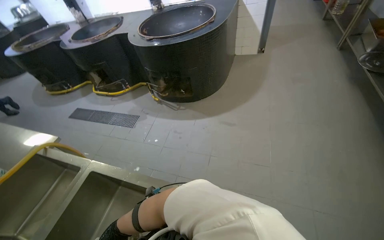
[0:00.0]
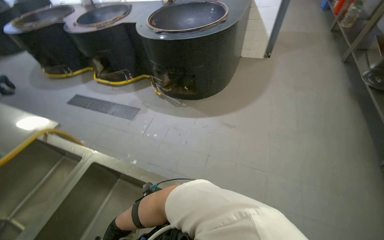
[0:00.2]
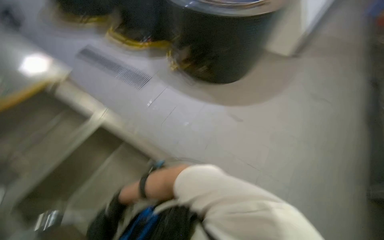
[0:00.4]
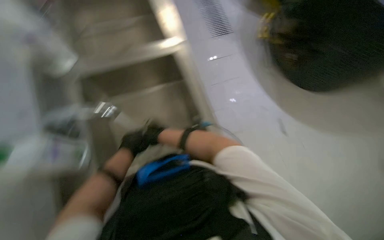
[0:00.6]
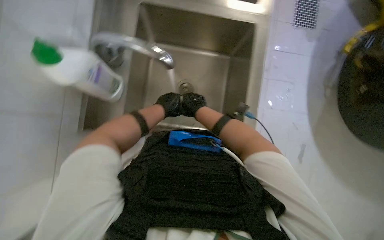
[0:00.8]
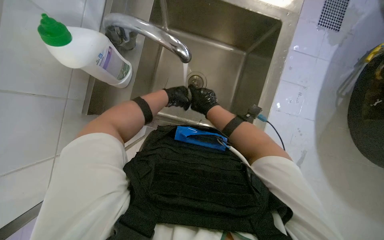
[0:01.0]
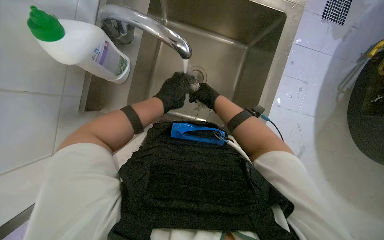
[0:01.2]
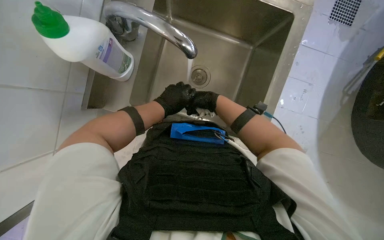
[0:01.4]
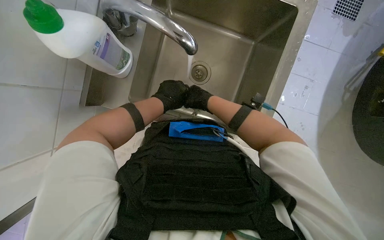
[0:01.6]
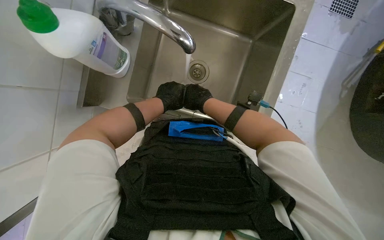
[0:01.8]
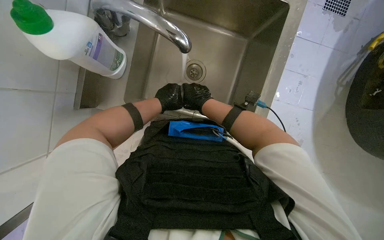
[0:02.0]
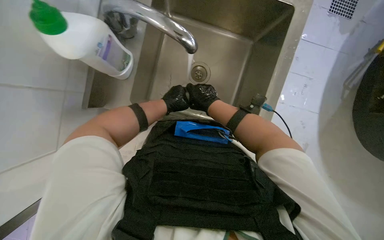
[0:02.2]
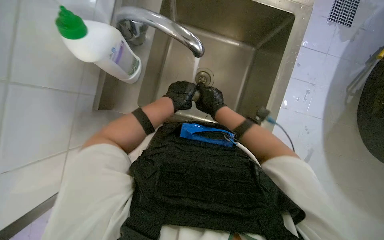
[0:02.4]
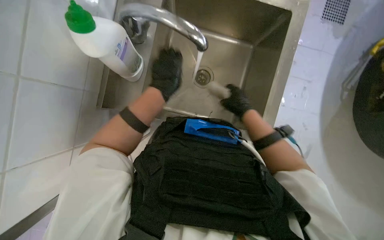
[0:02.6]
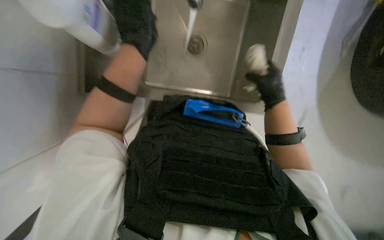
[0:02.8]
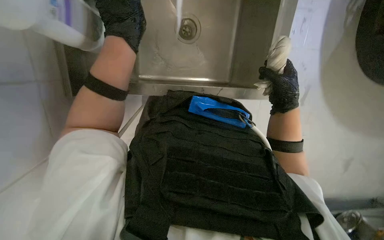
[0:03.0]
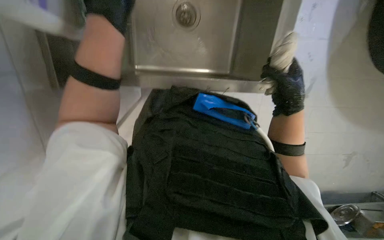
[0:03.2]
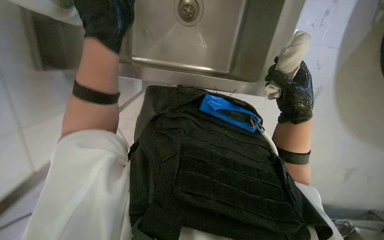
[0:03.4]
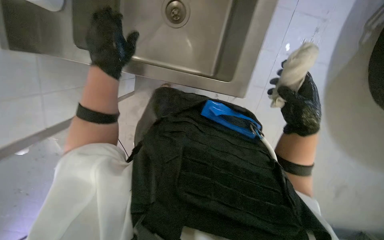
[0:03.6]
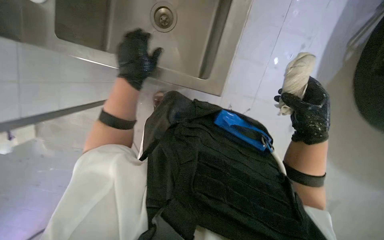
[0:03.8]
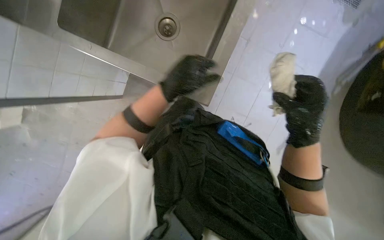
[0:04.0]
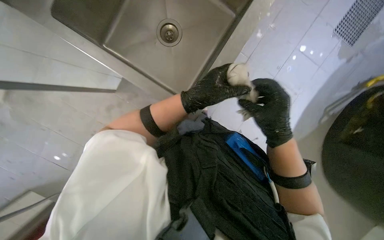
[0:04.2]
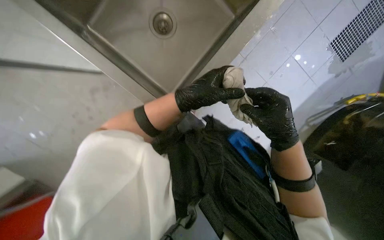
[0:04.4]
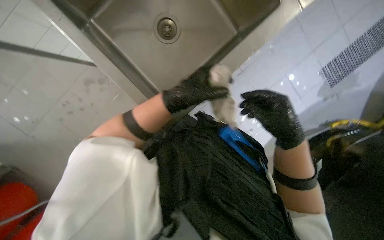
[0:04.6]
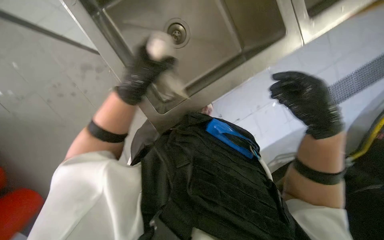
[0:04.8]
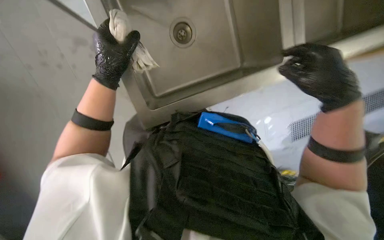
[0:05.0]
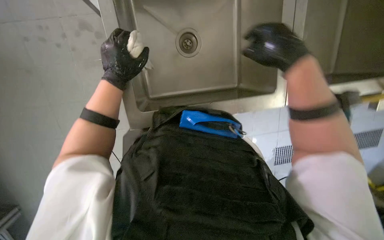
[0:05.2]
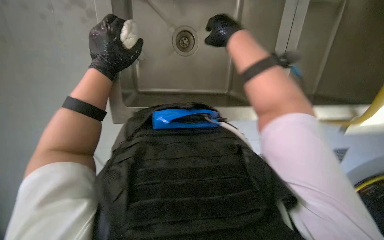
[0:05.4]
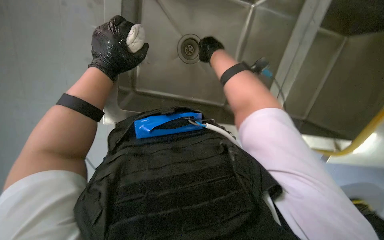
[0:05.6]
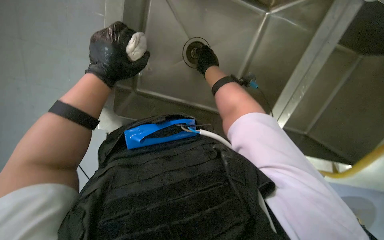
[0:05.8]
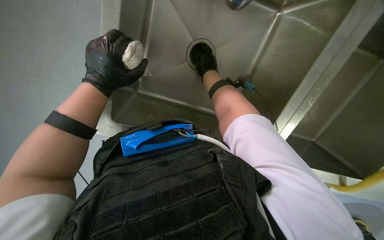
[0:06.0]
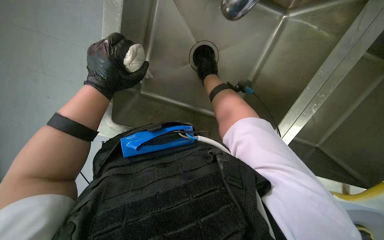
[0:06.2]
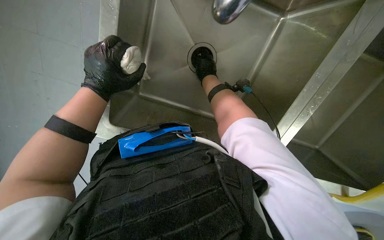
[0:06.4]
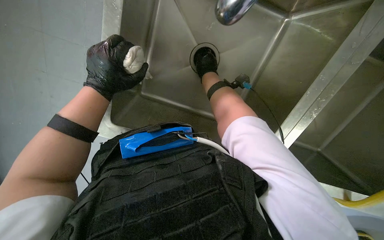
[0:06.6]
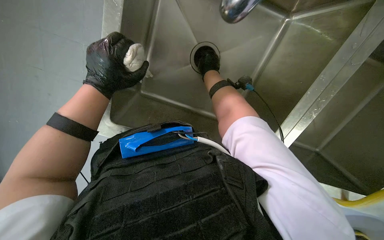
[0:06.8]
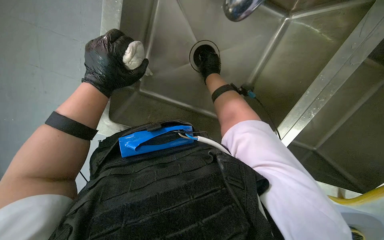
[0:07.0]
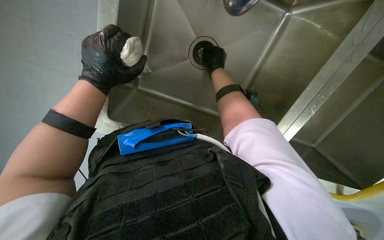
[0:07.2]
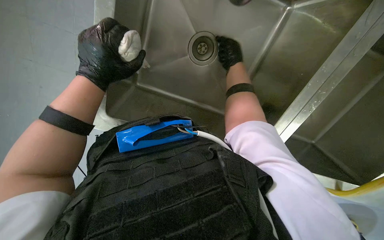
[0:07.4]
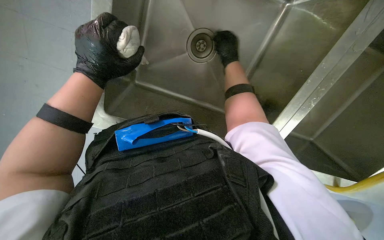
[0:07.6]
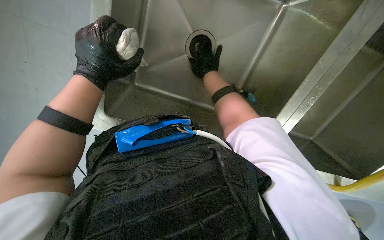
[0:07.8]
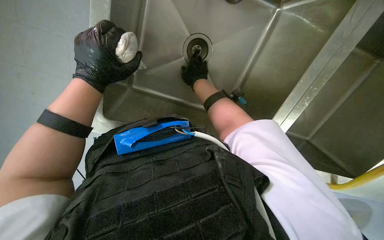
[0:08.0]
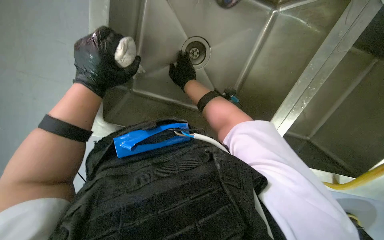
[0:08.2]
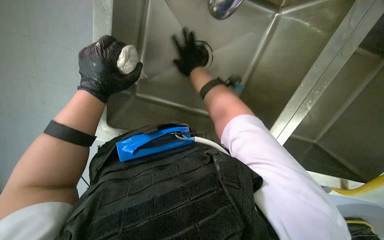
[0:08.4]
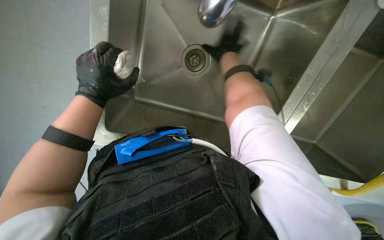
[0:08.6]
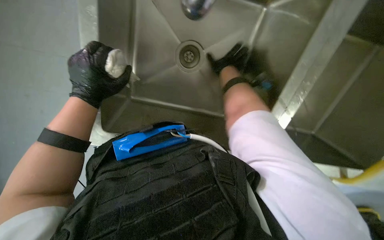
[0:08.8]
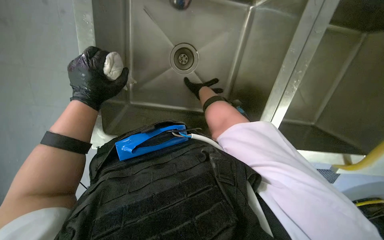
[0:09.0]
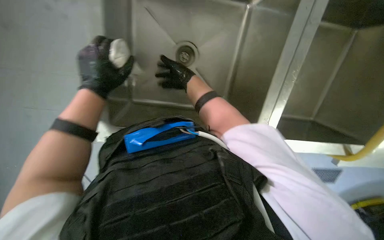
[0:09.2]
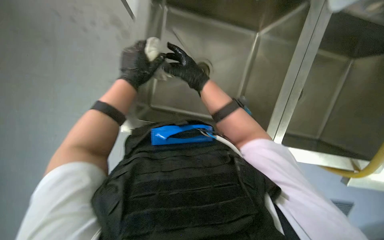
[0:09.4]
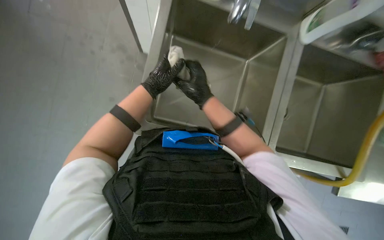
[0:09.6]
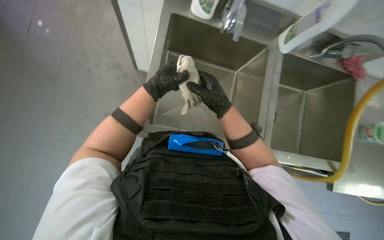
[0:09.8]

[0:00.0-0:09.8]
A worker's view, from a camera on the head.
Job: preparing cleaning supplies.
The whole recording: Washing cleaning cloth. The worker washes a cleaning cloth in the kitchen sink with soap and water.
0:00.0 to 0:01.4: The view tips downward by approximately 20 degrees. Everything in view rotates approximately 50 degrees clockwise.
0:01.4 to 0:02.8: The left hand is displaced nearer to the camera and up the picture by about 20 cm. Meanwhile the right hand heads to the right and nearer to the camera, covering some 15 cm.
0:02.8 to 0:04.2: The right hand travels nearer to the camera and to the left by roughly 20 cm, while the left hand moves down the picture, some 10 cm.
0:04.2 to 0:05.6: The right hand goes about 35 cm up the picture, farther from the camera and to the left. Meanwhile the left hand heads to the left, covering roughly 20 cm.
0:05.6 to 0:07.0: The right hand shifts some 15 cm farther from the camera.
0:08.4 to 0:09.8: The camera pitches upward, by approximately 15 degrees. The left hand is displaced farther from the camera and up the picture by approximately 15 cm; the right hand heads down the picture and to the right, covering some 15 cm.

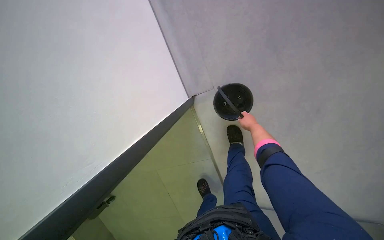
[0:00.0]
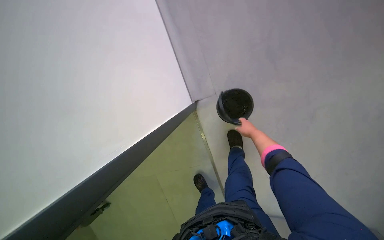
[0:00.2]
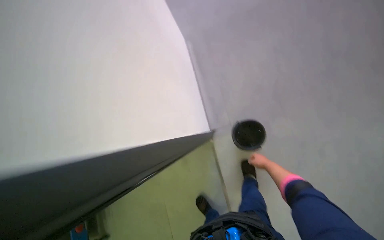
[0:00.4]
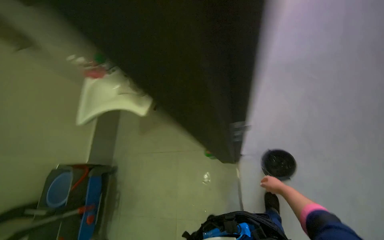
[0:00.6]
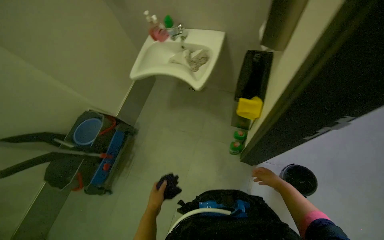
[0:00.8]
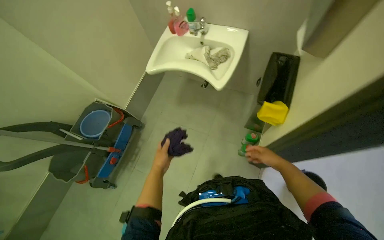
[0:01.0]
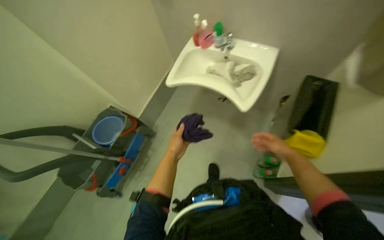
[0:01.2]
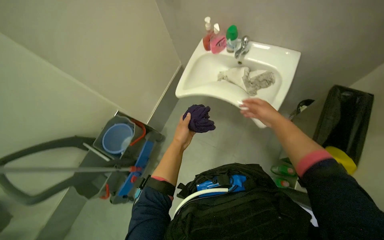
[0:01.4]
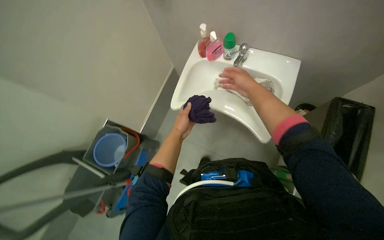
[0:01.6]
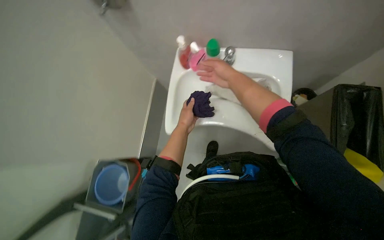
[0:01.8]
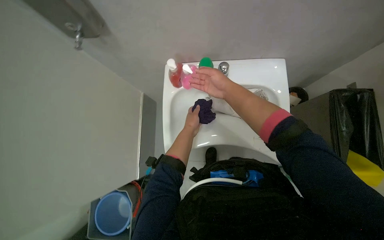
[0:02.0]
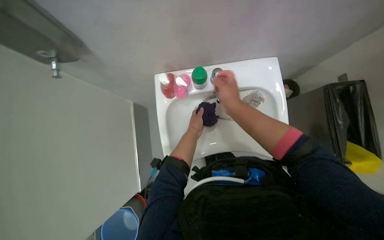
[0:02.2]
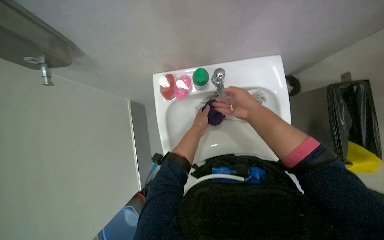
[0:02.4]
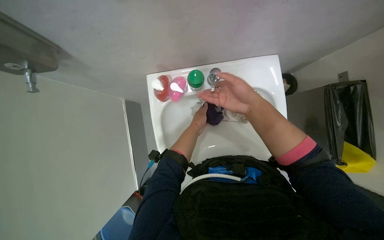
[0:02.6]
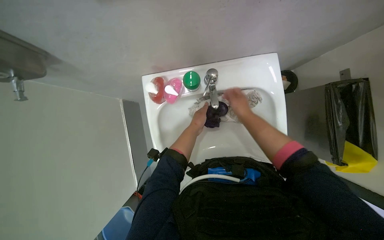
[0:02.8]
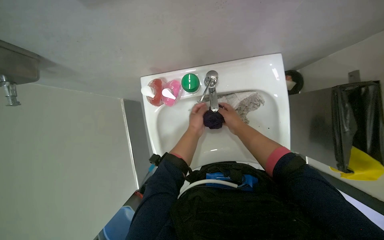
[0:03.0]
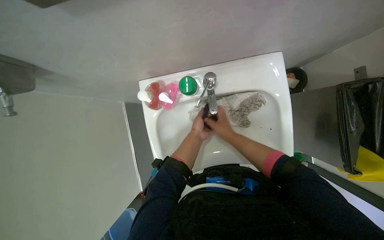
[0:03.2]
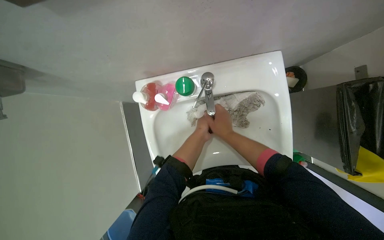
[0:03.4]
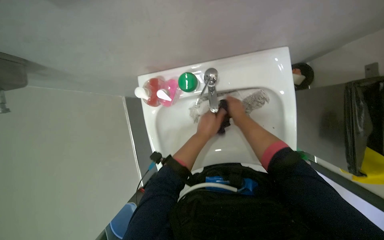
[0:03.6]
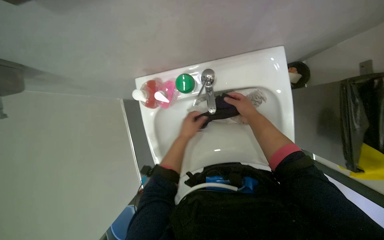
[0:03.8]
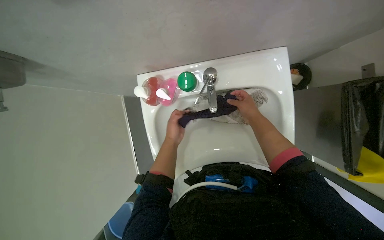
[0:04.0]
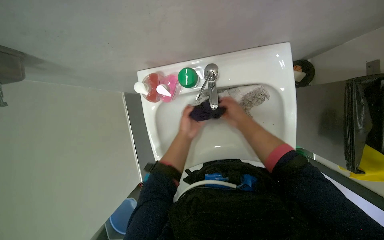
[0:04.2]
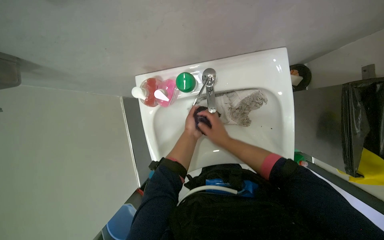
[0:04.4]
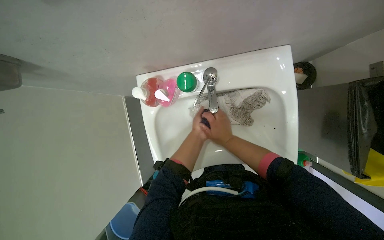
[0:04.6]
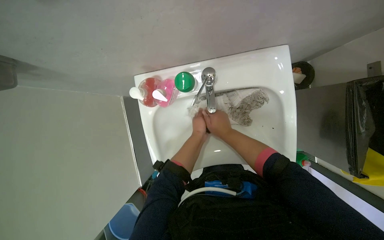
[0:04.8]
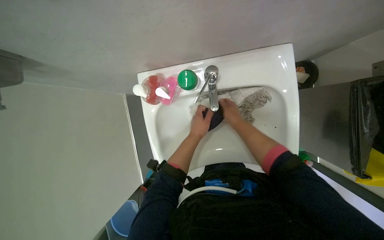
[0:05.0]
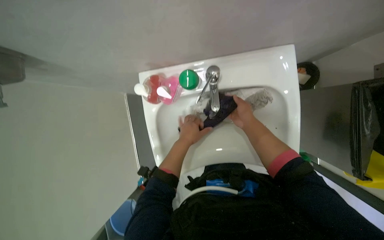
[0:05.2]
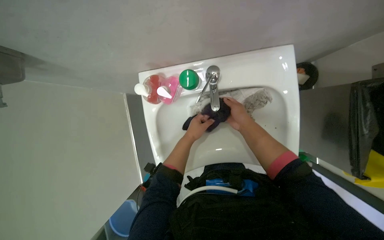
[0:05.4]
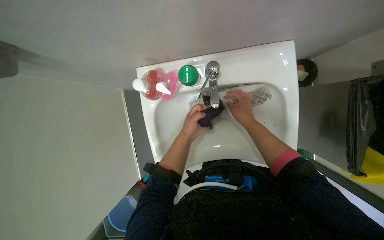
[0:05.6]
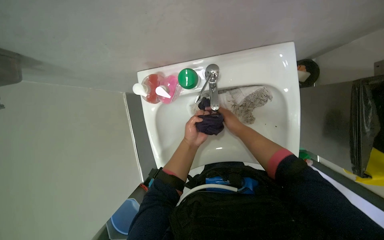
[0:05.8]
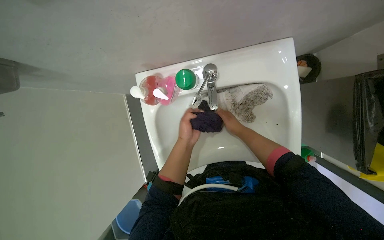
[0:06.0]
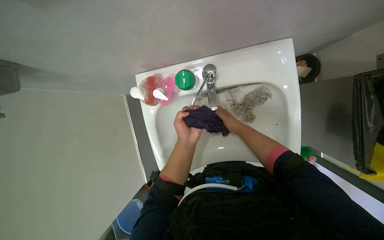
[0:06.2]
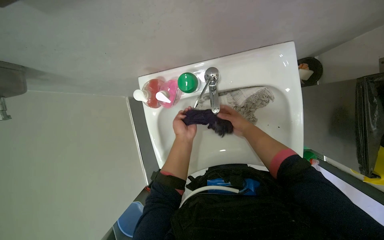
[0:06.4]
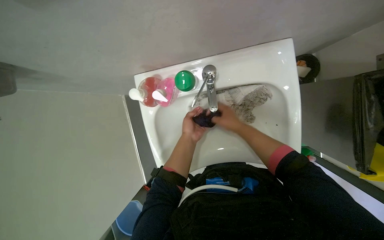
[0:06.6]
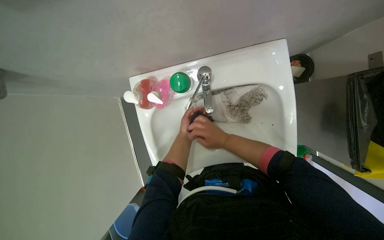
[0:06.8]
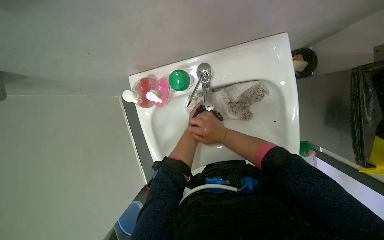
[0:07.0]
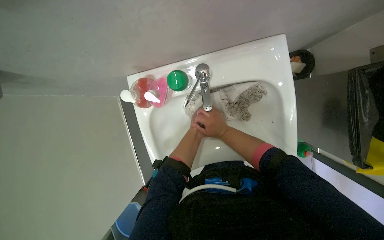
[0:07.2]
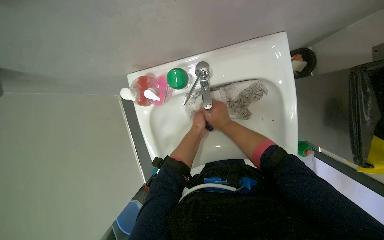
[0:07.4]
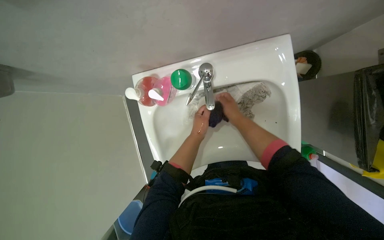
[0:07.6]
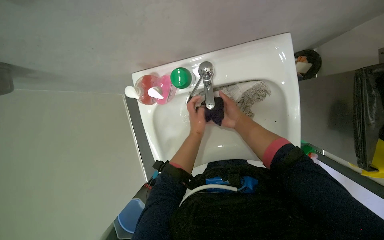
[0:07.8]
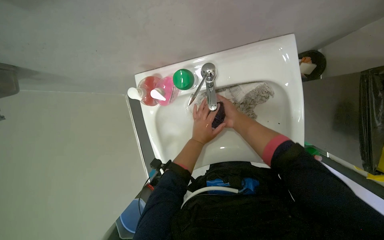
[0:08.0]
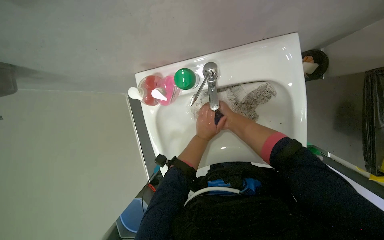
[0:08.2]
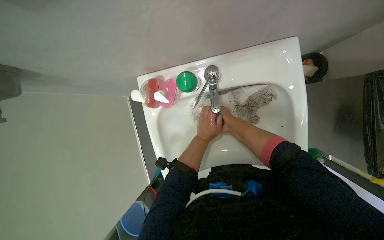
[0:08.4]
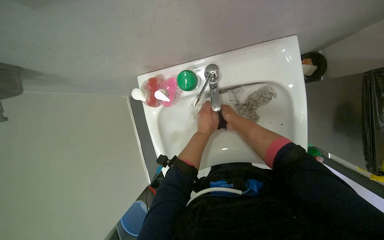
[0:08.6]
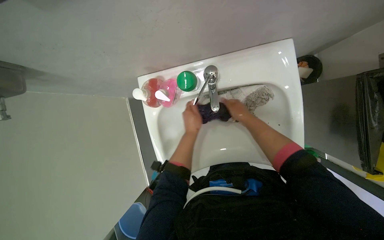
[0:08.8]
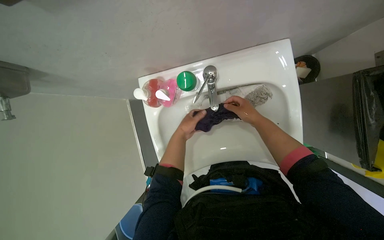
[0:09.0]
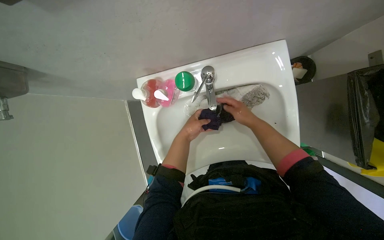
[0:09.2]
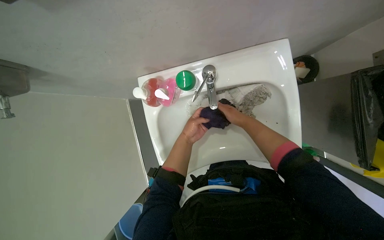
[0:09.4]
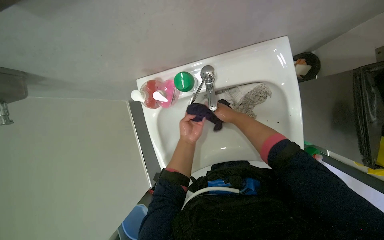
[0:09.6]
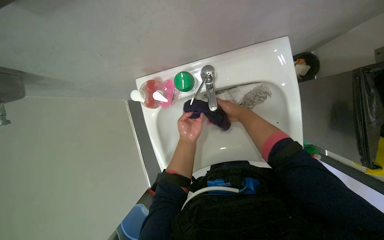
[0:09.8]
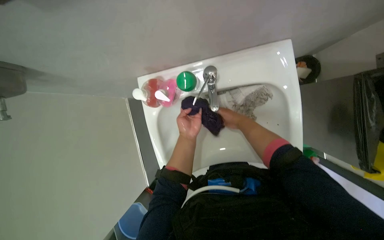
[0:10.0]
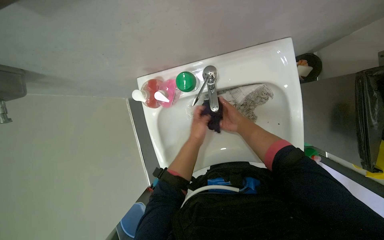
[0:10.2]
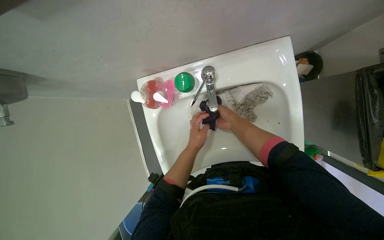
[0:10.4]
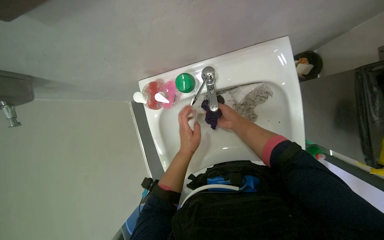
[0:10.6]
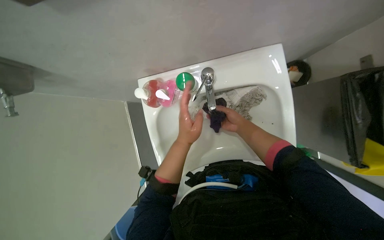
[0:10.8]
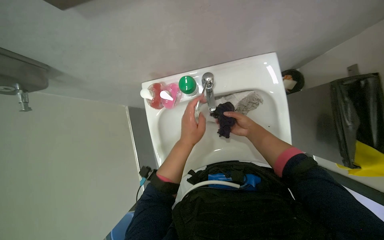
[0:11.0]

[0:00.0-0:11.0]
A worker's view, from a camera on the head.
Job: preparing cleaning supplies.
The whole recording: Washing cleaning cloth in sink. The worker washes a purple cleaning cloth in the sink.
0:00.0 to 0:01.6: The camera travels roughly 50 cm. The wearer's head swings approximately 60 degrees to the left. The camera pitches upward, by approximately 25 degrees.
0:01.6 to 0:03.2: The wearer moves roughly 40 cm. The scene rotates counterclockwise by some 30 degrees.
0:04.8 to 0:06.2: The right hand goes approximately 15 cm farther from the camera.
0:06.2 to 0:07.8: The right hand goes about 10 cm nearer to the camera.
0:09.4 to 0:11.0: The left hand swings nearer and farther, roughly 15 cm each way, with 2 reversals.
